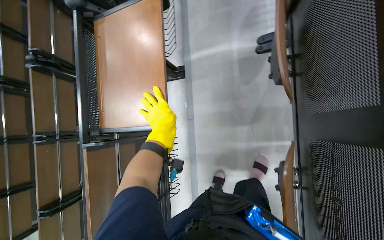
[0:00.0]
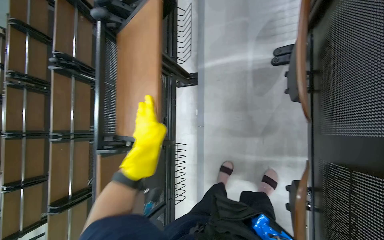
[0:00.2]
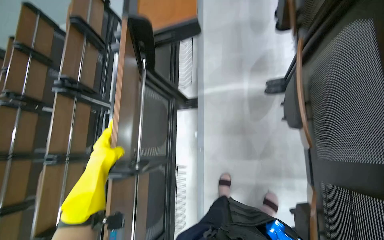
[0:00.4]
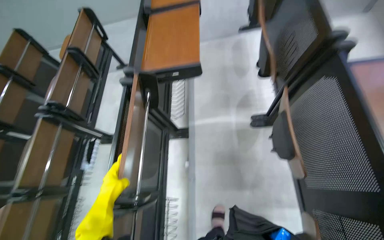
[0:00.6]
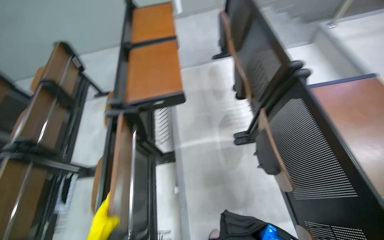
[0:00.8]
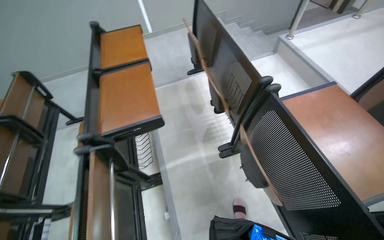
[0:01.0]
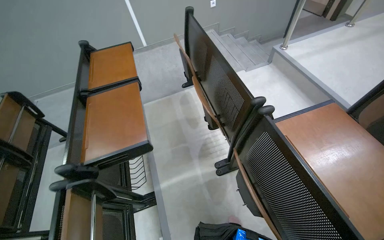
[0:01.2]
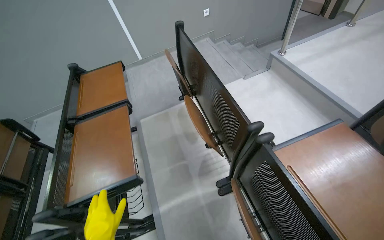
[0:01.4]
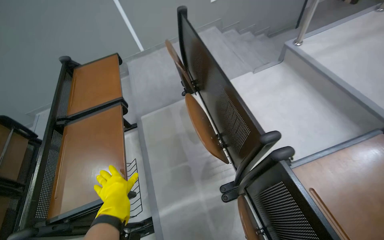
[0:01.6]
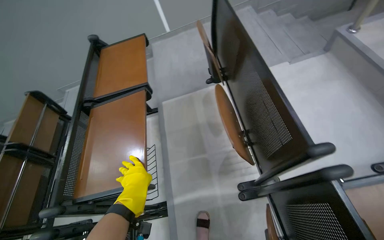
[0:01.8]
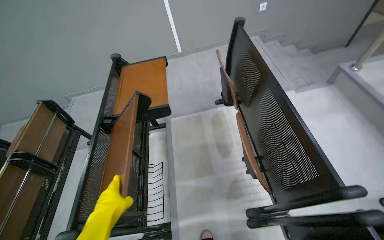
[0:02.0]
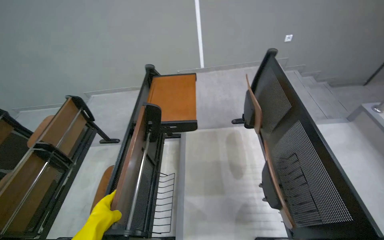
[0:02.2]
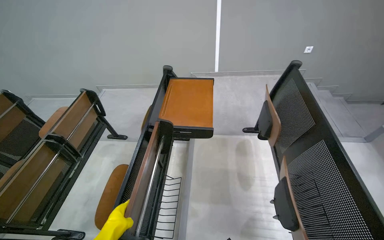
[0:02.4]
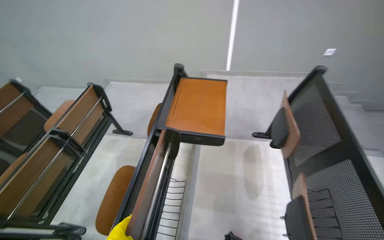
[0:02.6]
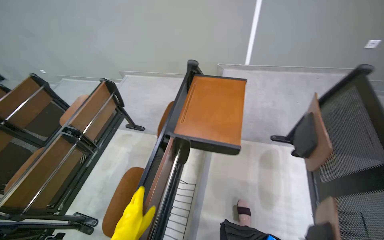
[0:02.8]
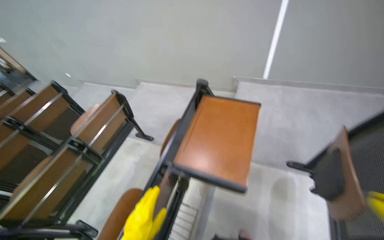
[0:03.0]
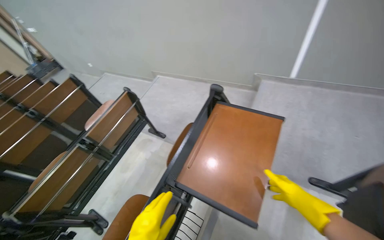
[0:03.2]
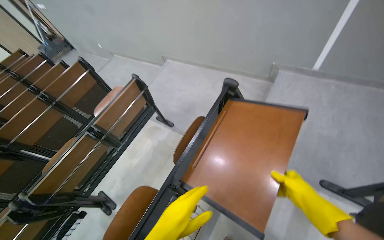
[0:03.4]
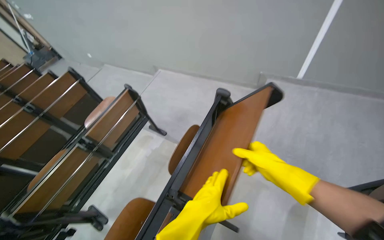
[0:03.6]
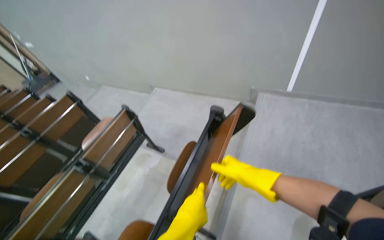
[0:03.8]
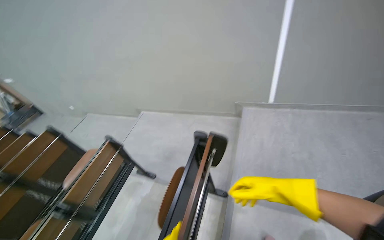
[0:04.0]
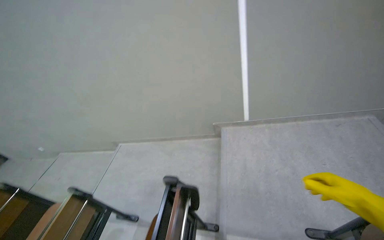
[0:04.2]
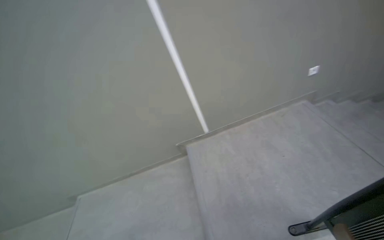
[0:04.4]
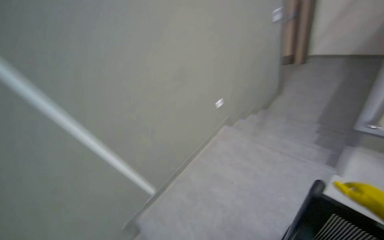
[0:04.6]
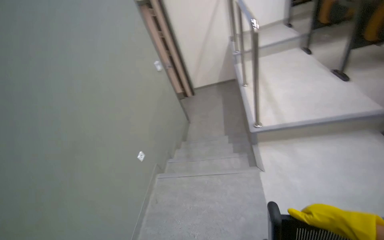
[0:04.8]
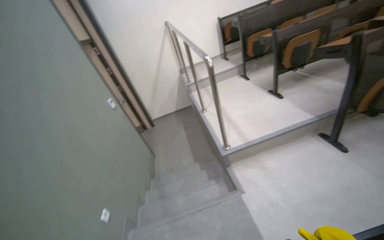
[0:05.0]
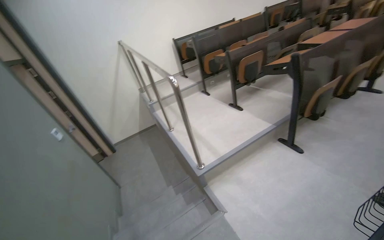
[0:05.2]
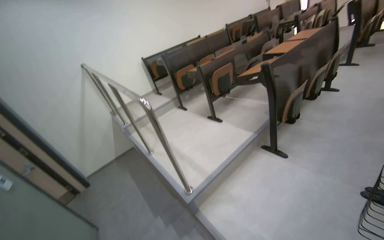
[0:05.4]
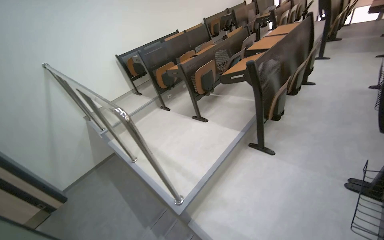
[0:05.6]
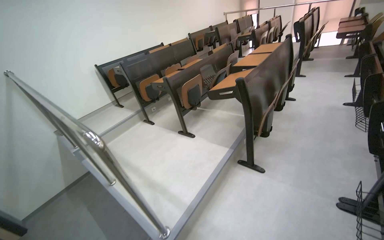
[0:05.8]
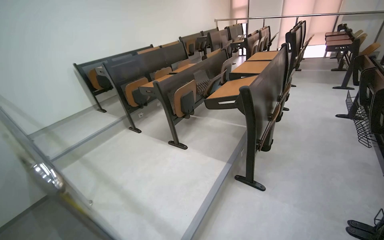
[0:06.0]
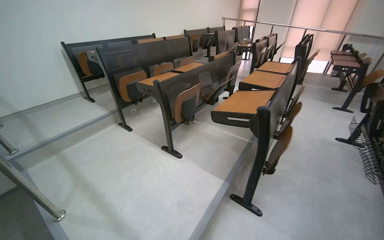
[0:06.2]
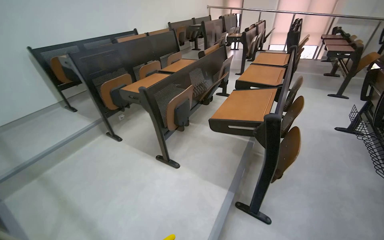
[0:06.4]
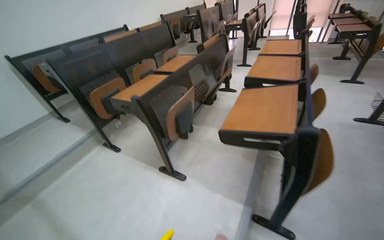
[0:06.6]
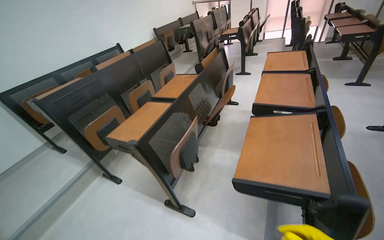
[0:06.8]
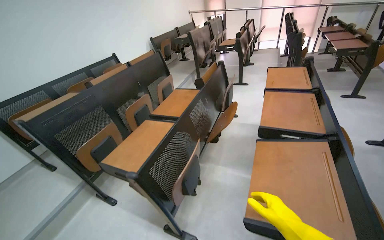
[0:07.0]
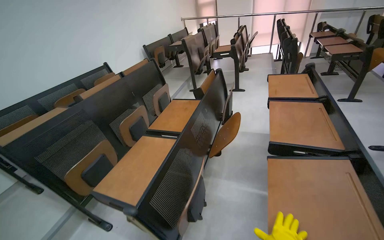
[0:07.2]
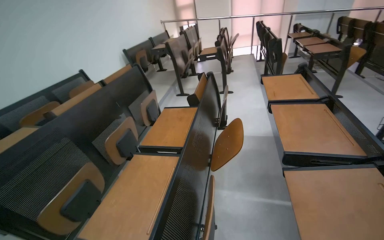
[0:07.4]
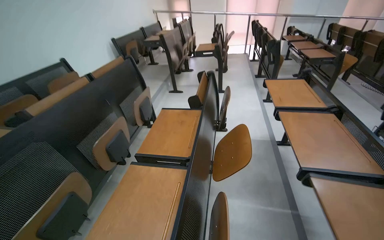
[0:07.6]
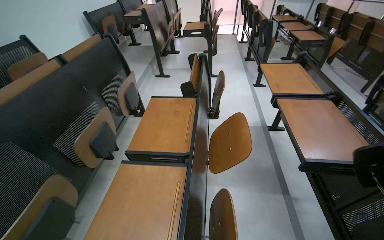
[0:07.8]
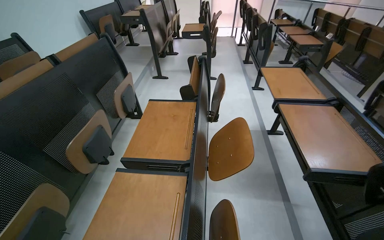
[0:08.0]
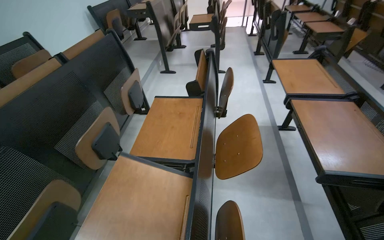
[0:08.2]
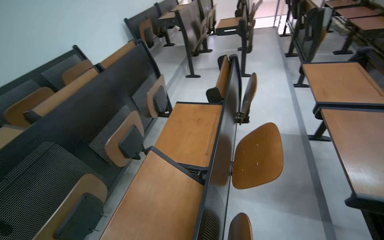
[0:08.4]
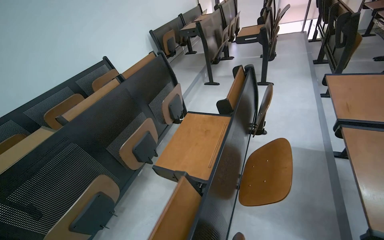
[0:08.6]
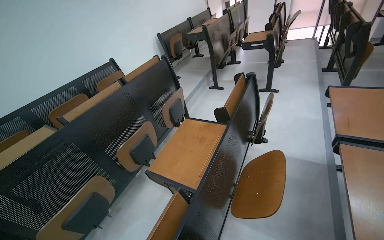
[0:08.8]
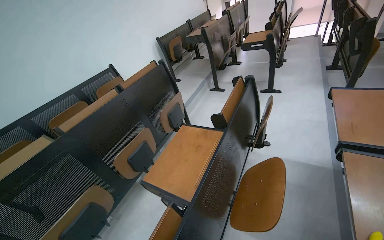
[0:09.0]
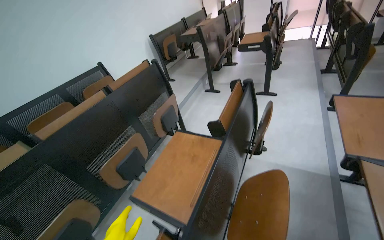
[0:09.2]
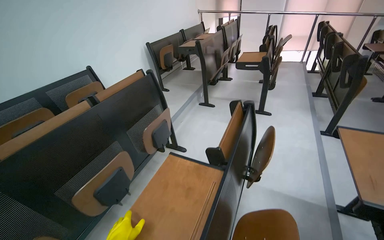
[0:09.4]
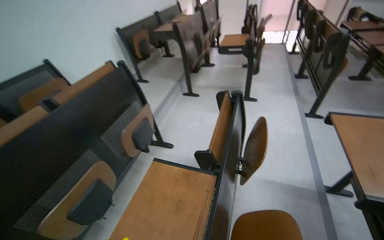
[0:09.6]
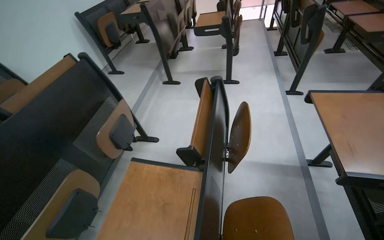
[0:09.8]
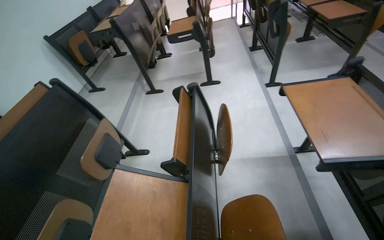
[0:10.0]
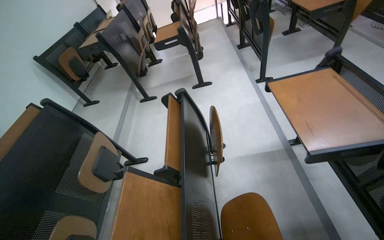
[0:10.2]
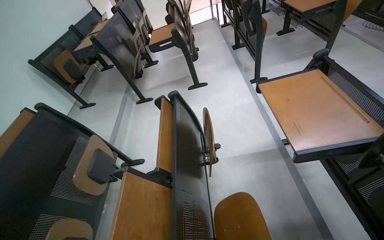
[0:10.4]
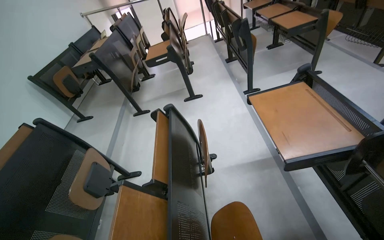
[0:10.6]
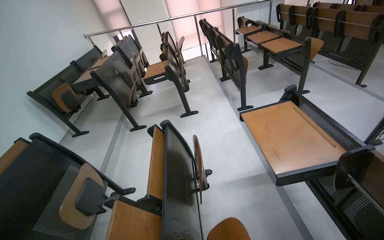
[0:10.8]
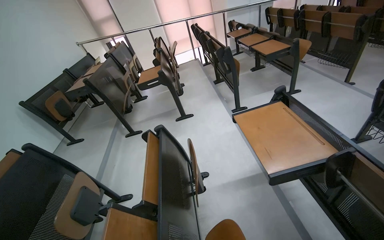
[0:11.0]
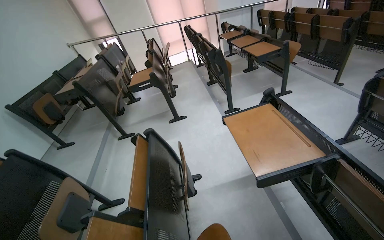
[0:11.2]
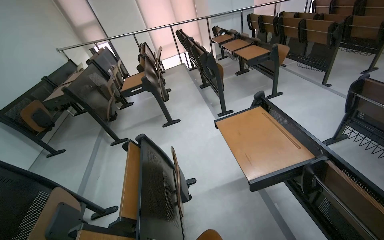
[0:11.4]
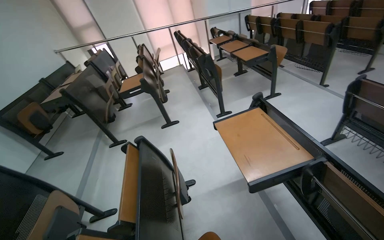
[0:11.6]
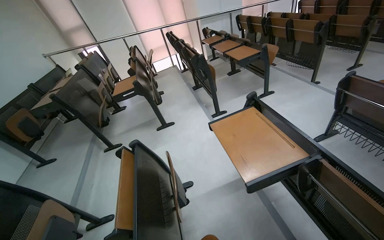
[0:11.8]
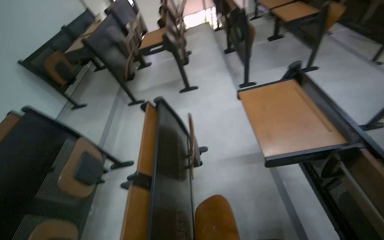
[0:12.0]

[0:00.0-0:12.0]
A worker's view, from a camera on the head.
Job: preparing cleaning supplies.
The whole recording: Organizing and cleaning classroom desks. The worker adjusts and wipes down desks and chairs in the classroom.
0:00.0 to 0:01.6: The head travels some 50 cm. The wearer looks about 20 degrees further to the right. The view tilts approximately 30 degrees upward.
0:01.6 to 0:03.0: The camera is carried approximately 70 cm. The head rotates some 40 degrees to the left.
0:03.0 to 0:04.4: The camera is carried roughly 60 cm. The head rotates some 30 degrees to the right. The wearer looks about 15 degrees further upward.
0:04.4 to 0:06.0: The camera is carried about 1 m. The head turns to the right by some 130 degrees. The view tips upward by roughly 55 degrees.
0:06.0 to 0:07.6: The wearer moves roughly 1.5 m. The wearer looks roughly 20 degrees further to the right.
0:07.6 to 0:09.0: The view pans to the left by roughly 20 degrees.
0:09.0 to 0:10.4: The wearer moves about 40 cm. The head turns to the right by roughly 30 degrees.

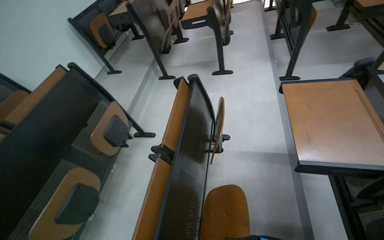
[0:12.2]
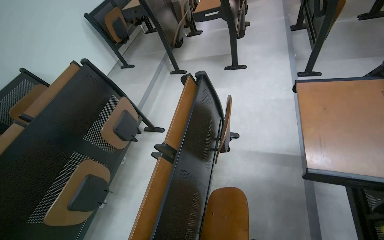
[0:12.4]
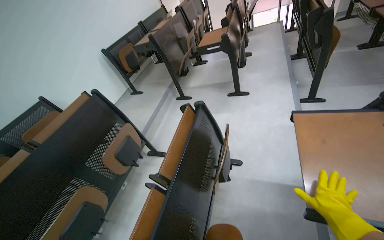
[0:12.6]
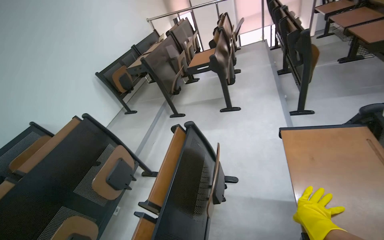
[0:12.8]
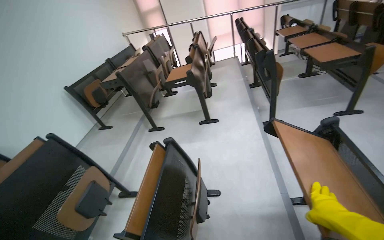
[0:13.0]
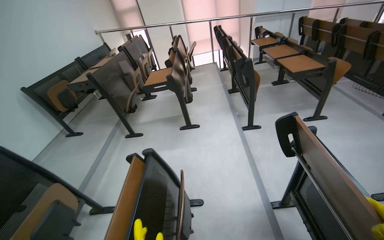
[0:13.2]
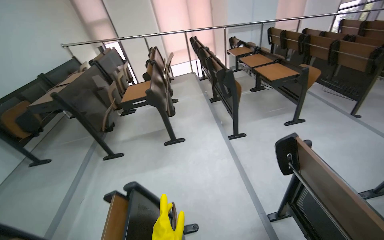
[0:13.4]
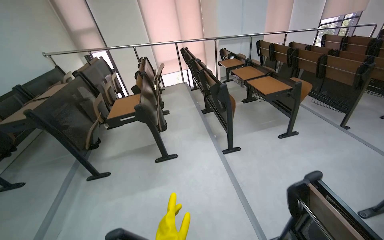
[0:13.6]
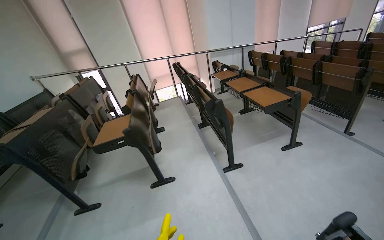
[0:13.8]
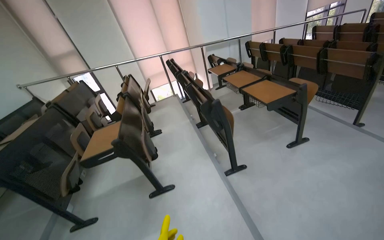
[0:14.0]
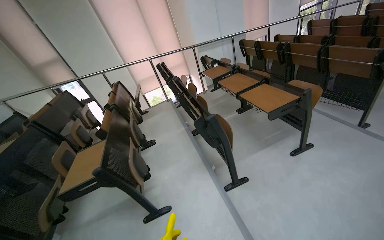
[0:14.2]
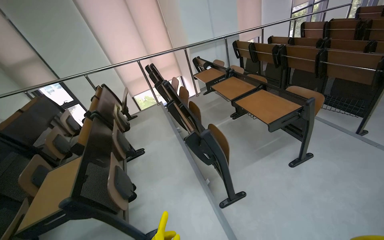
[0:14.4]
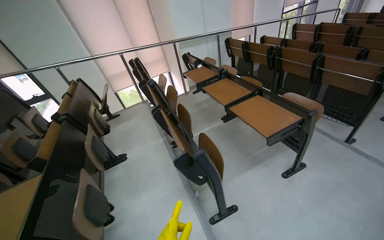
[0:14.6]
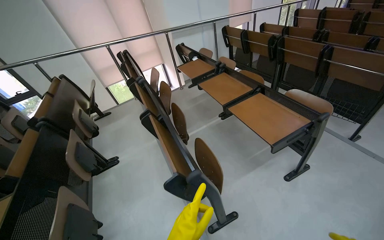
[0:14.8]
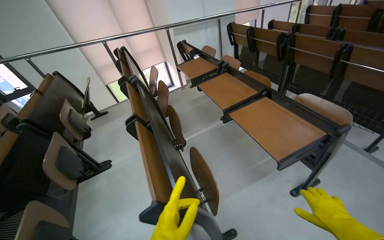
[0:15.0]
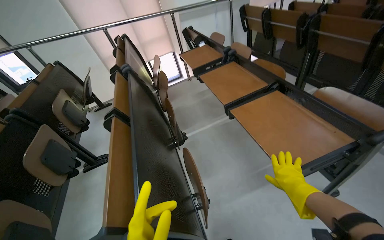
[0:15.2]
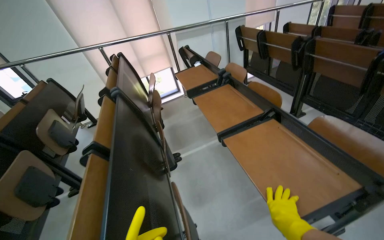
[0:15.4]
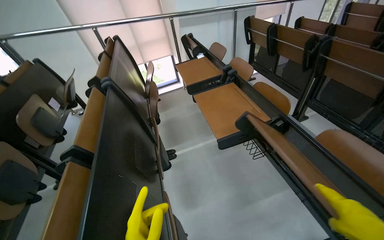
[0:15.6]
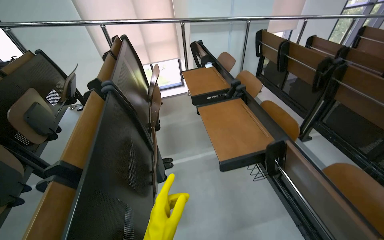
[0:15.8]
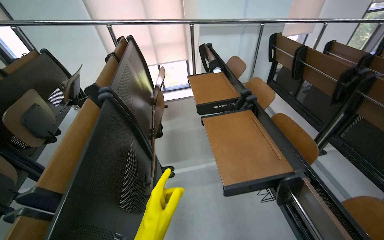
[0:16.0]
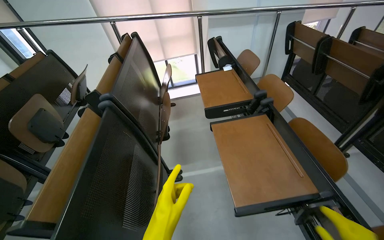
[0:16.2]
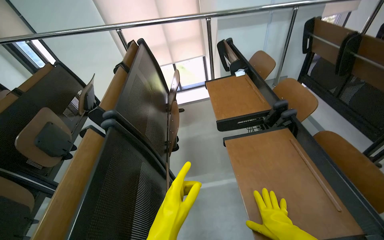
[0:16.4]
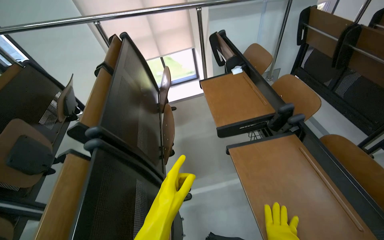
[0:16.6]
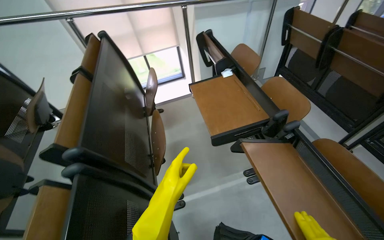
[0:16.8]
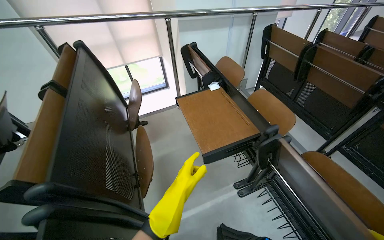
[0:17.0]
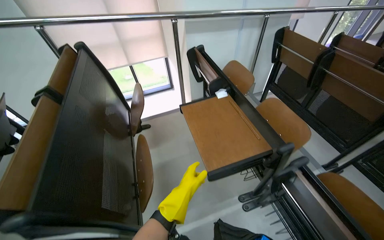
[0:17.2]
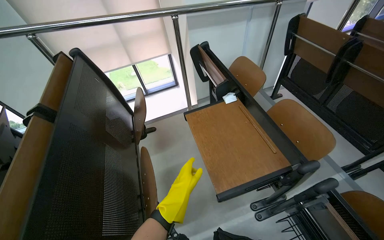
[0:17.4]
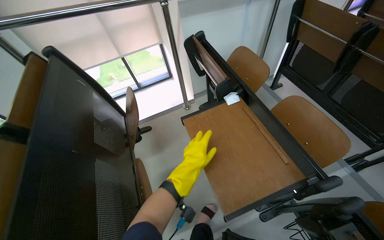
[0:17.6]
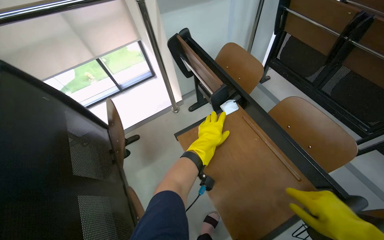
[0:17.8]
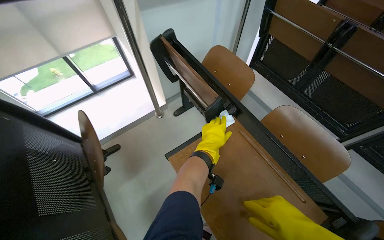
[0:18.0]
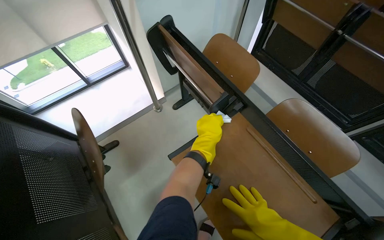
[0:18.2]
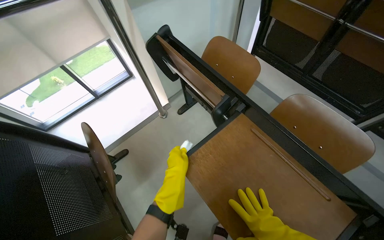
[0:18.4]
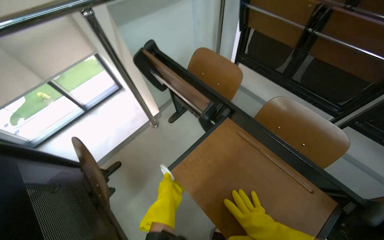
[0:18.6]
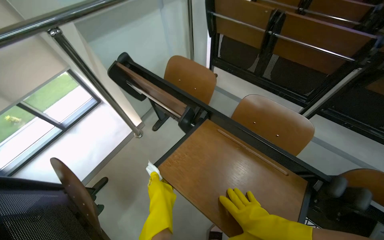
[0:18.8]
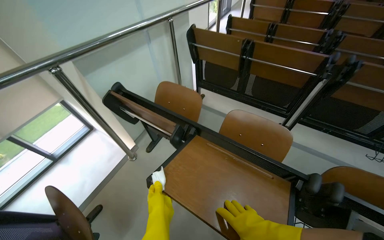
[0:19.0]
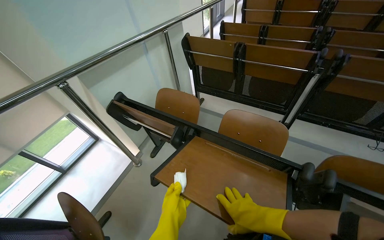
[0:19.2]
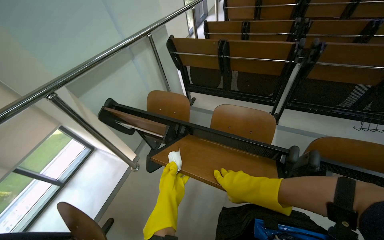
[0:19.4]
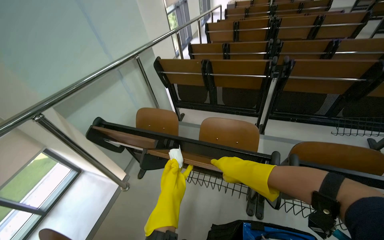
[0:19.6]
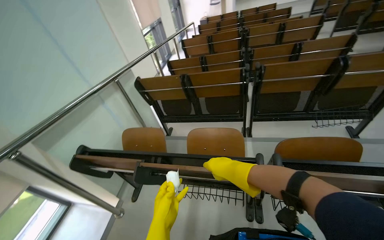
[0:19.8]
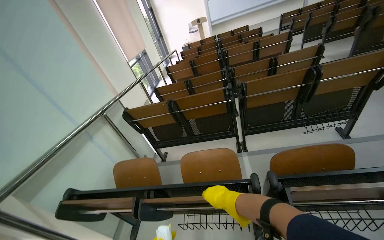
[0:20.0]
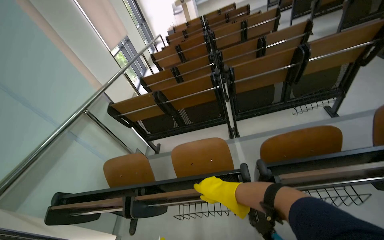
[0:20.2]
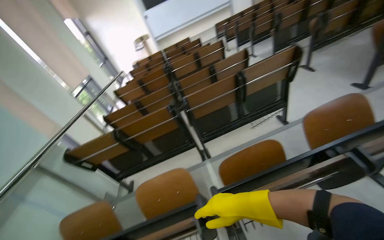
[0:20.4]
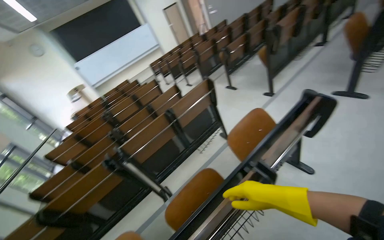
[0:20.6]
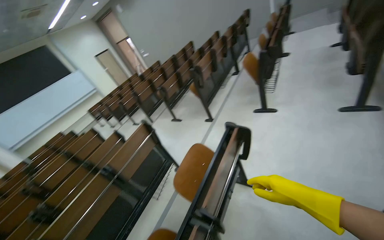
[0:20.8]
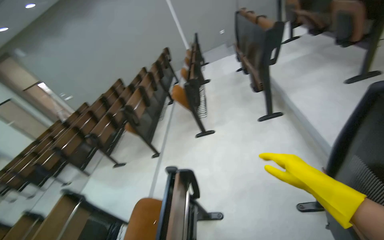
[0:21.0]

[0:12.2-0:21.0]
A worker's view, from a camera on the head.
Job: preparing cleaning supplies.
The whole recording: Organizing and cleaning classroom desks. The worker adjusts and wipes down desks and chairs in the classroom.
0:12.2 to 0:13.6: The camera is carried roughly 50 cm. The view pans to the right by roughly 20 degrees. The camera pitches upward, by approximately 25 degrees.
0:13.6 to 0:15.2: The camera travels about 1.5 m.
0:15.2 to 0:16.6: The camera travels roughly 90 cm.
0:16.6 to 0:18.0: The camera is carried some 80 cm. The head turns to the right by some 25 degrees.
0:18.0 to 0:19.6: The wearer's head swings about 35 degrees to the right. The view tips upward by about 20 degrees.
0:19.6 to 0:21.0: The camera travels roughly 90 cm. The head rotates approximately 100 degrees to the right. The camera pitches upward, by roughly 45 degrees.
